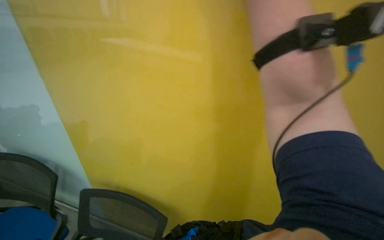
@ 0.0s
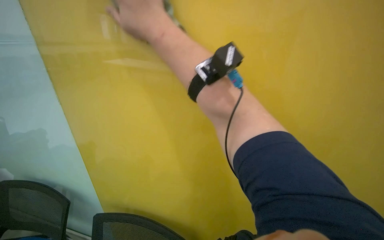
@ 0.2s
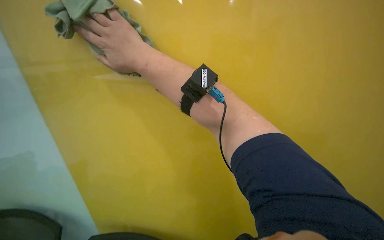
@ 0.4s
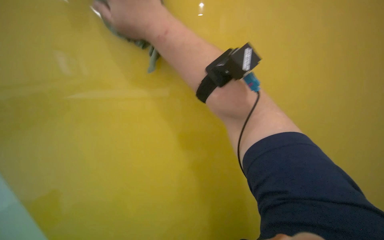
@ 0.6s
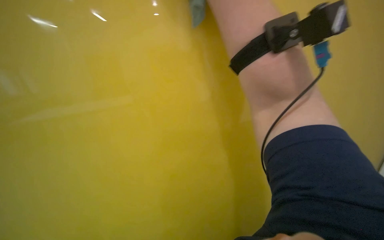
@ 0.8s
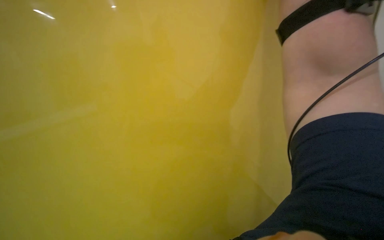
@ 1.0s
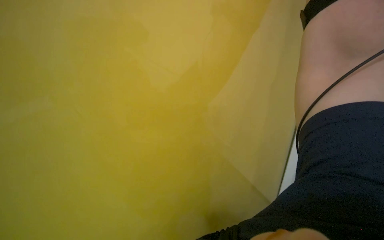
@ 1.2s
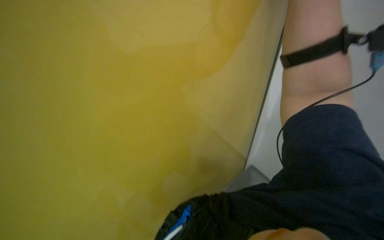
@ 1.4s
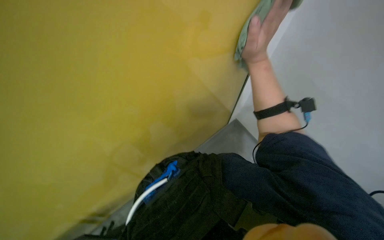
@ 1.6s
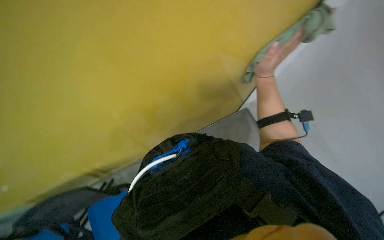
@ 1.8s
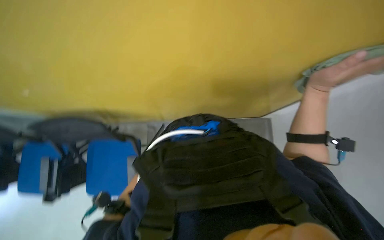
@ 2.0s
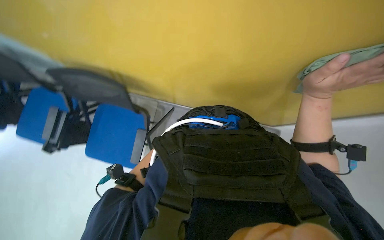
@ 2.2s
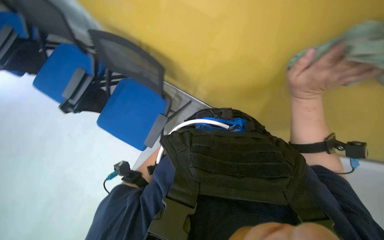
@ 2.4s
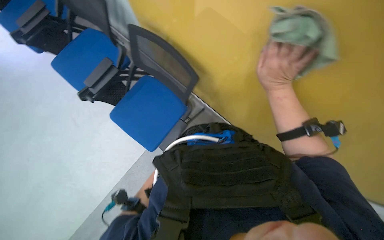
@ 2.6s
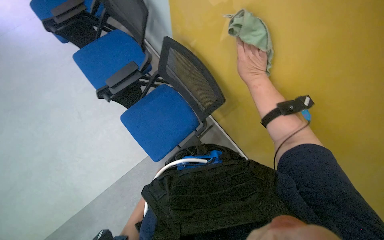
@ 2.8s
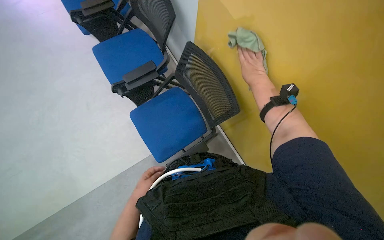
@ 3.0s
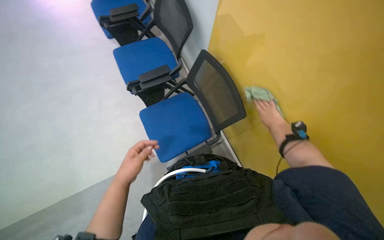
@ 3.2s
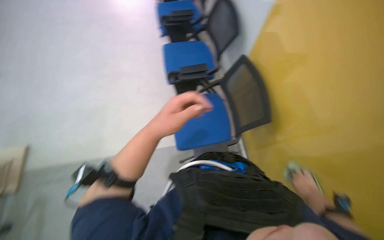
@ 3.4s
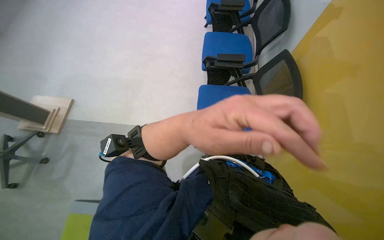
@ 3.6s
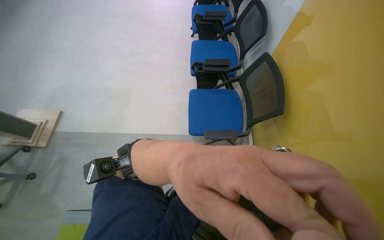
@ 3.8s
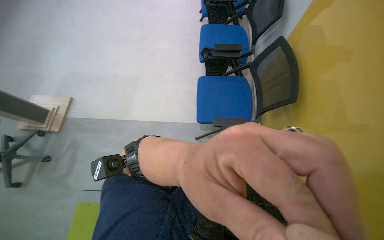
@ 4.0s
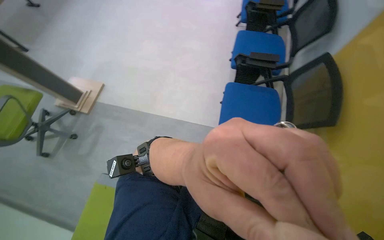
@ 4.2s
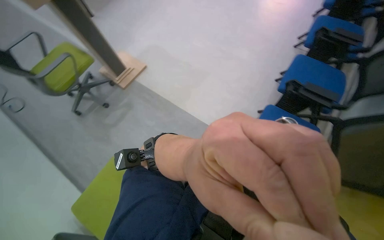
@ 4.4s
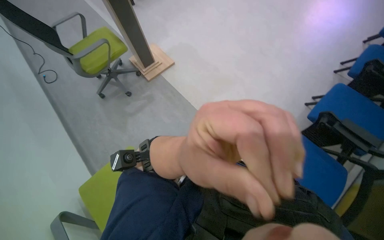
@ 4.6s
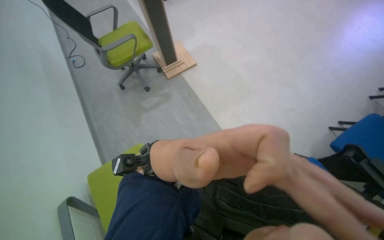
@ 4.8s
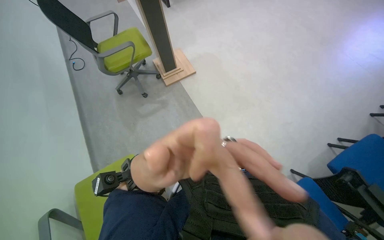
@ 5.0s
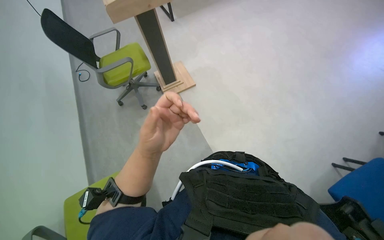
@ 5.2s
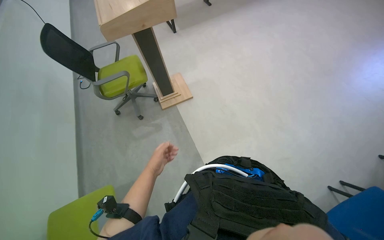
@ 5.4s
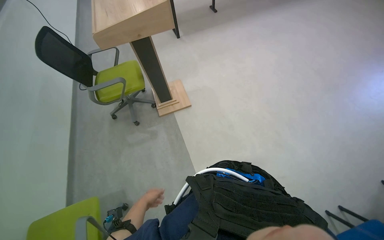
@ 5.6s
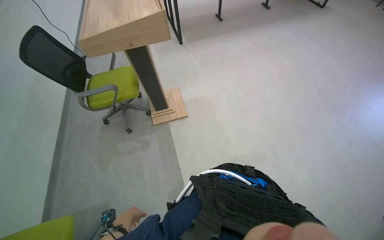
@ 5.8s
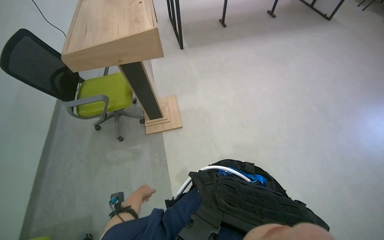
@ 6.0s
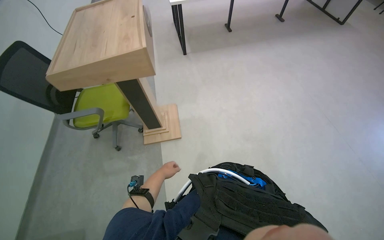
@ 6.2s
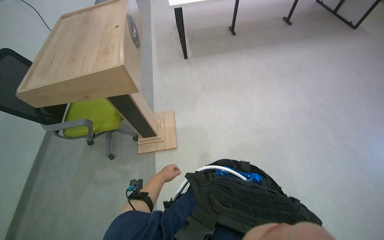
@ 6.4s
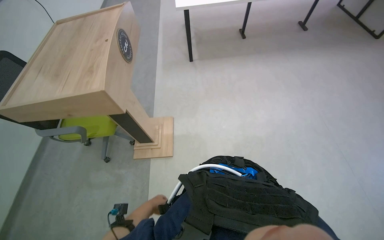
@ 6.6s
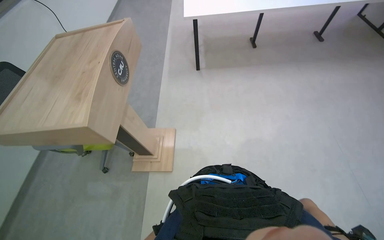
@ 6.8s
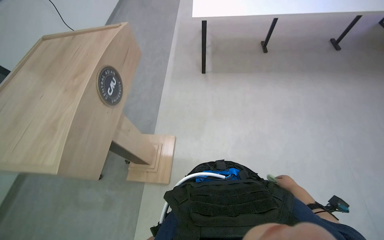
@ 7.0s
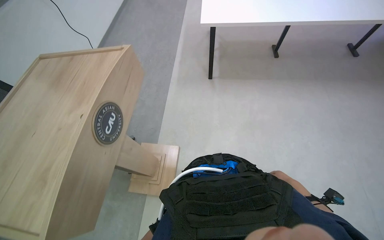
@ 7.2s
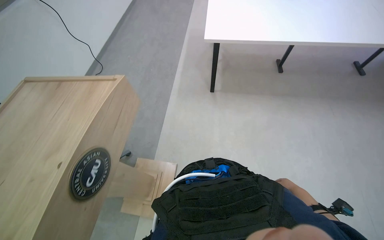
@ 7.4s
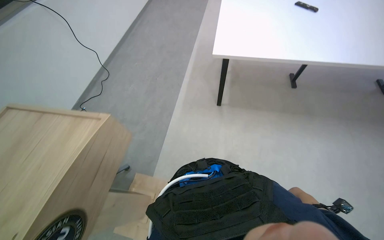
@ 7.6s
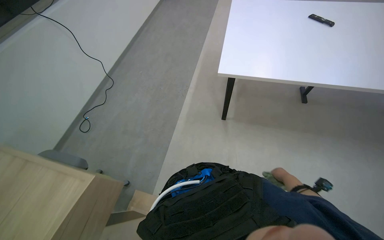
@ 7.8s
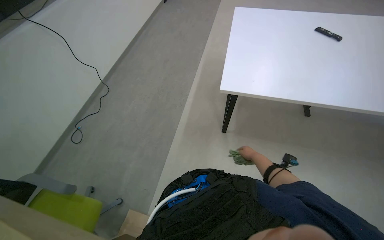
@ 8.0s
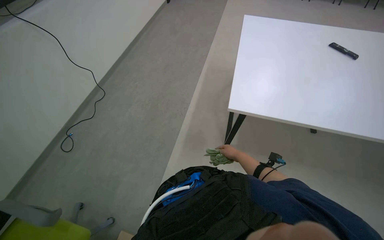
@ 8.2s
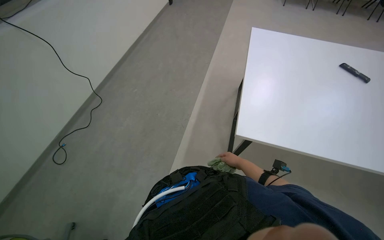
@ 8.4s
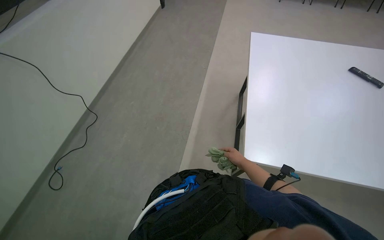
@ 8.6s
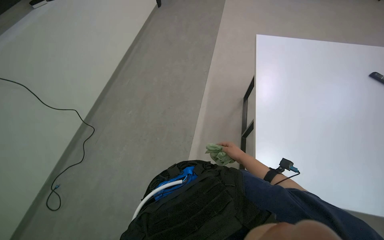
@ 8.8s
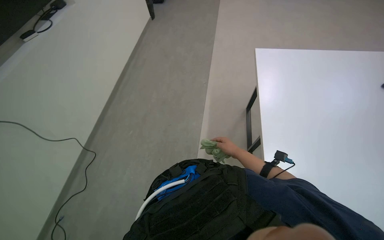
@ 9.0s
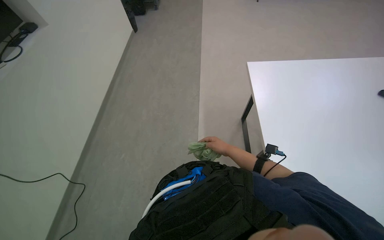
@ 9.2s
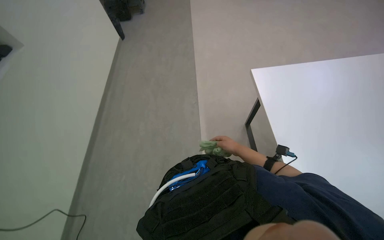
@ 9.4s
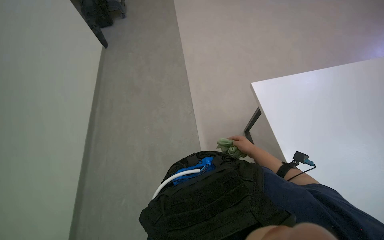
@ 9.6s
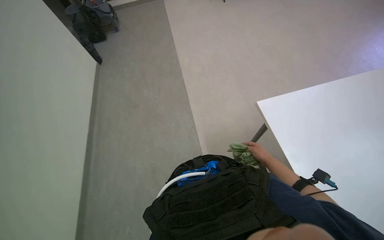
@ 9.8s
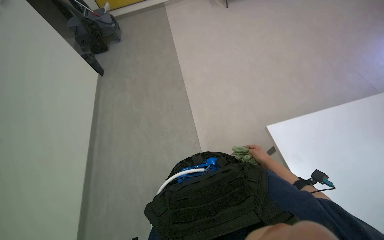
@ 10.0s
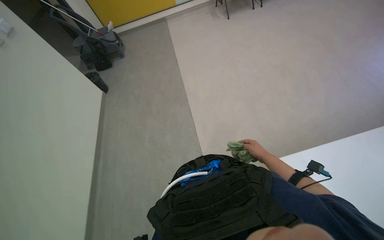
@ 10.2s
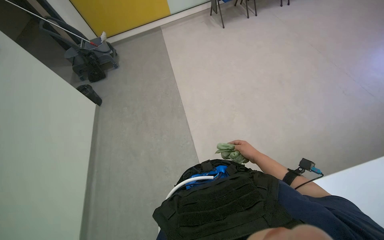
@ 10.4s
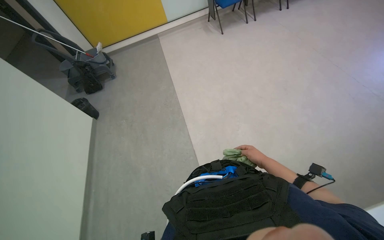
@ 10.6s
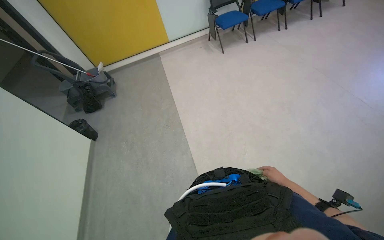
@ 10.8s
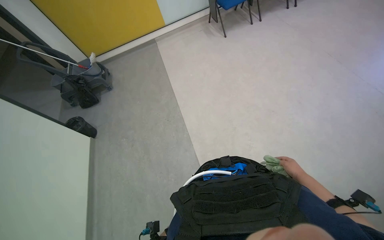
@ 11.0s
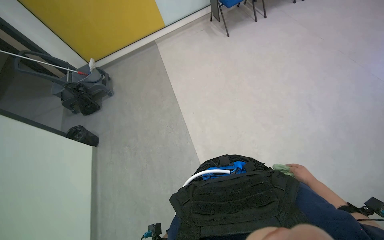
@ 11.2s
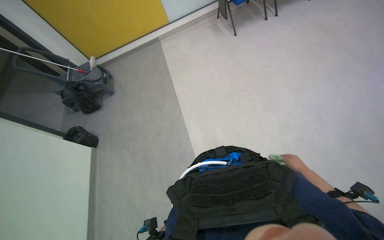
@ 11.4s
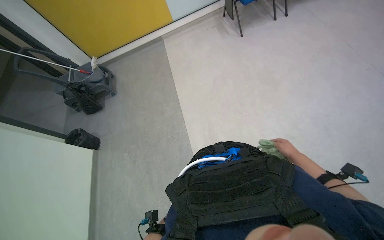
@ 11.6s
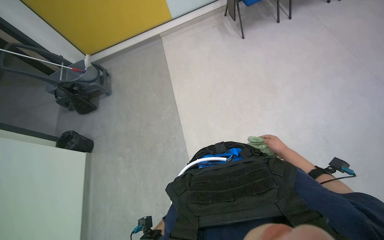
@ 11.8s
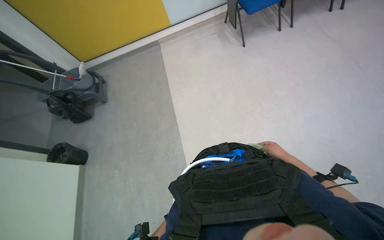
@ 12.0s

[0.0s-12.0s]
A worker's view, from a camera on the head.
Job: wiping surfaces.
The whole recording: Wiping white wall. The worker wipes the white wall with a cloth.
0.0s to 1.6s: The view pans to the right by about 20 degrees.
4.4s to 6.0s: The wearer moves about 70 cm. The wearer looks roughly 35 degrees further to the left. The view tilts about 15 degrees upward.
6.0s to 7.6s: The camera travels approximately 1 m. The head rotates approximately 25 degrees to the left.
7.6s to 9.0s: The camera travels some 1 m.
9.0s to 10.4s: The wearer moves some 50 cm. The view tilts about 15 degrees upward.
10.4s to 12.0s: The head travels about 1 m.

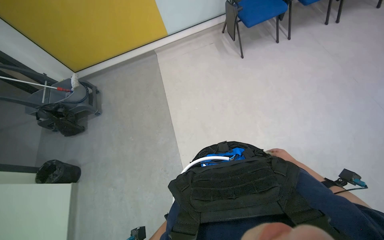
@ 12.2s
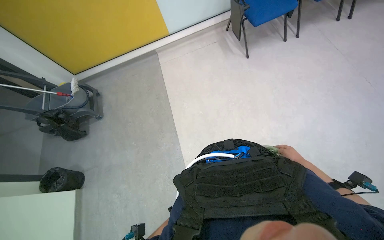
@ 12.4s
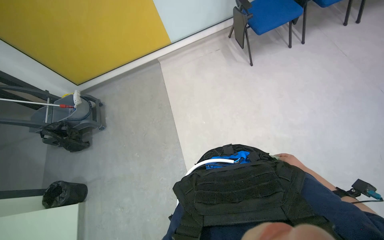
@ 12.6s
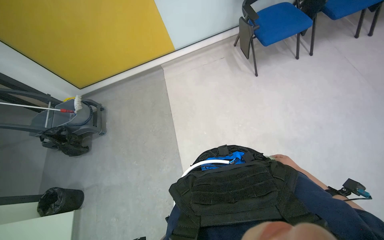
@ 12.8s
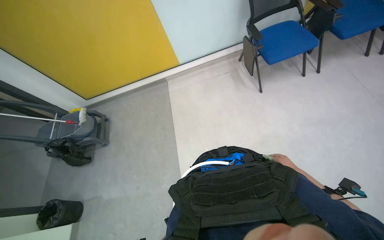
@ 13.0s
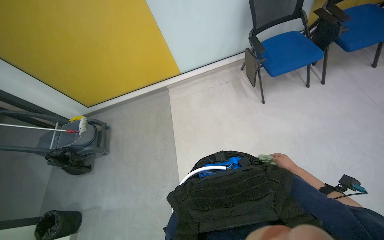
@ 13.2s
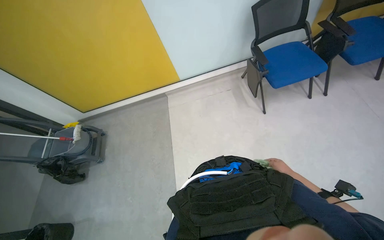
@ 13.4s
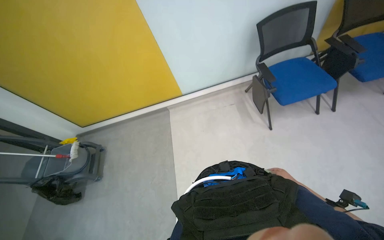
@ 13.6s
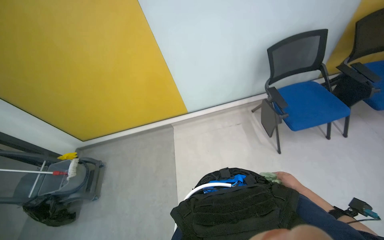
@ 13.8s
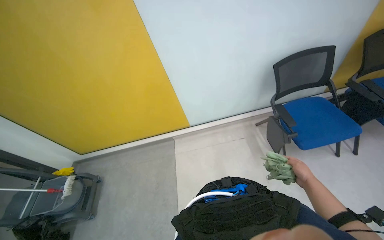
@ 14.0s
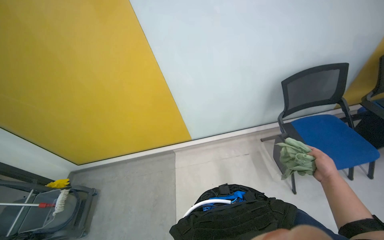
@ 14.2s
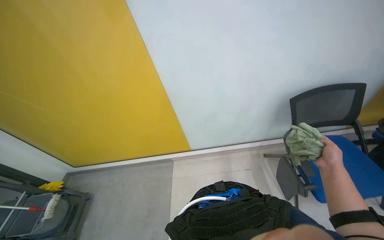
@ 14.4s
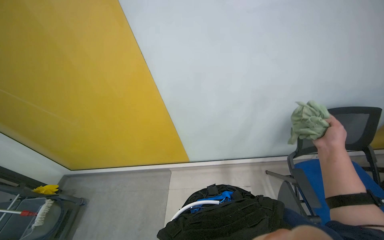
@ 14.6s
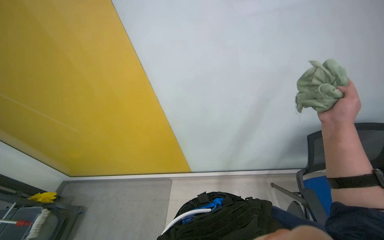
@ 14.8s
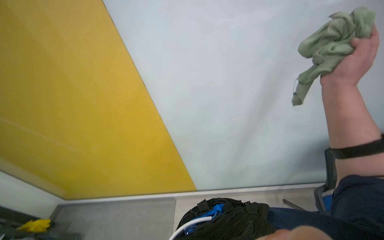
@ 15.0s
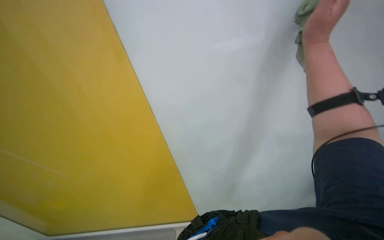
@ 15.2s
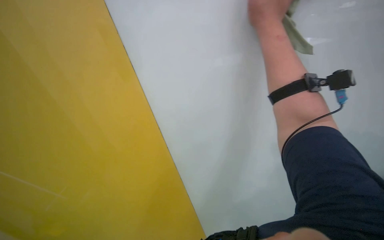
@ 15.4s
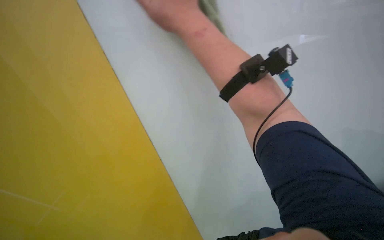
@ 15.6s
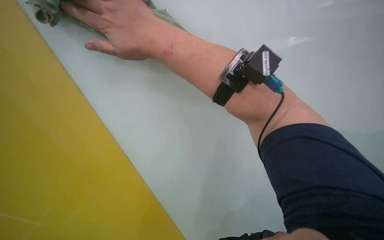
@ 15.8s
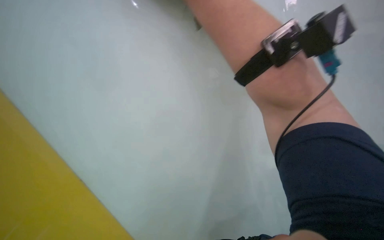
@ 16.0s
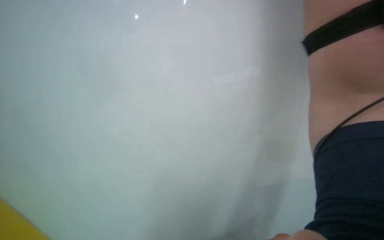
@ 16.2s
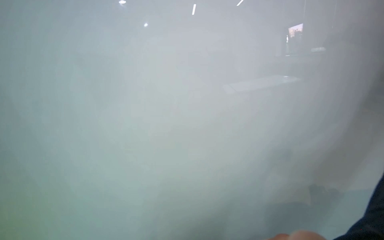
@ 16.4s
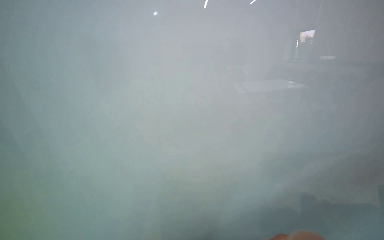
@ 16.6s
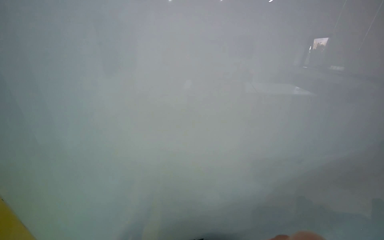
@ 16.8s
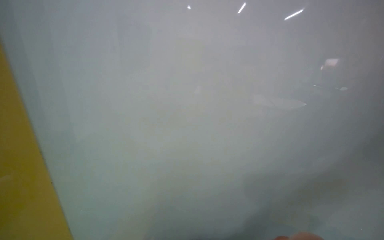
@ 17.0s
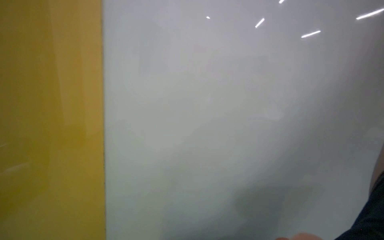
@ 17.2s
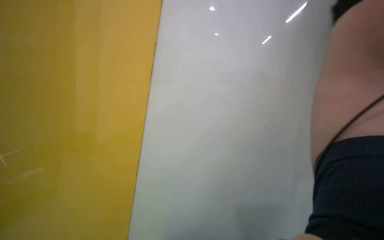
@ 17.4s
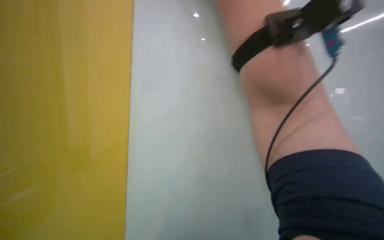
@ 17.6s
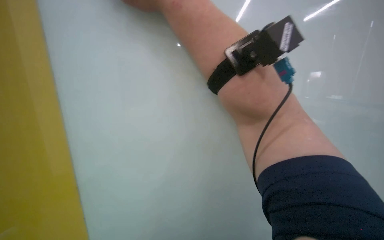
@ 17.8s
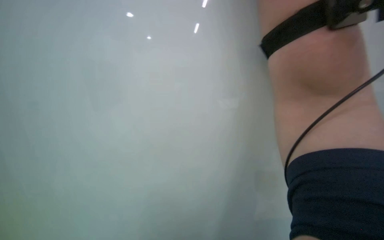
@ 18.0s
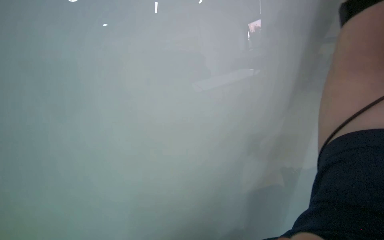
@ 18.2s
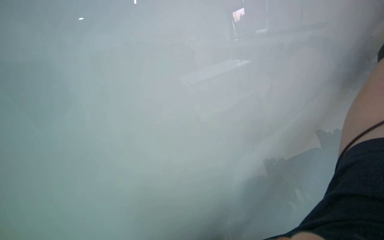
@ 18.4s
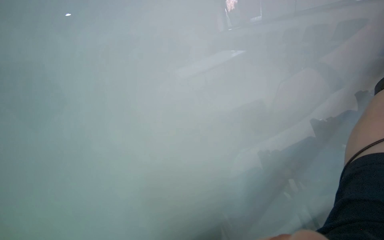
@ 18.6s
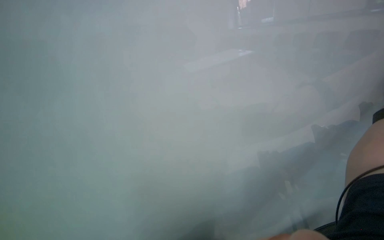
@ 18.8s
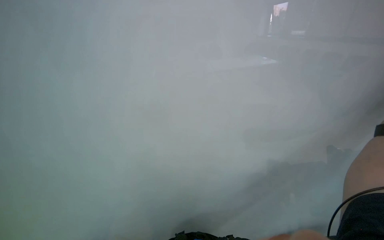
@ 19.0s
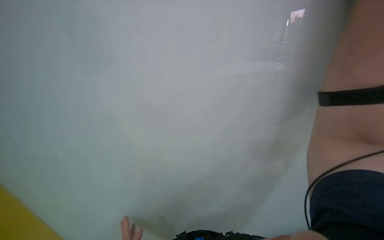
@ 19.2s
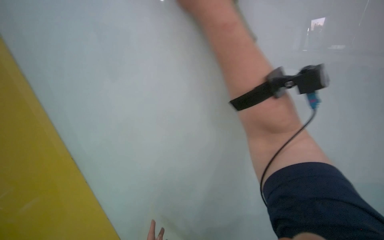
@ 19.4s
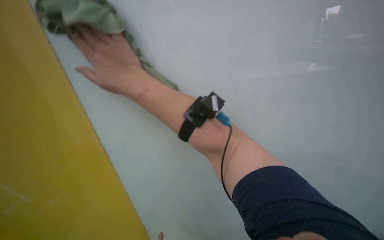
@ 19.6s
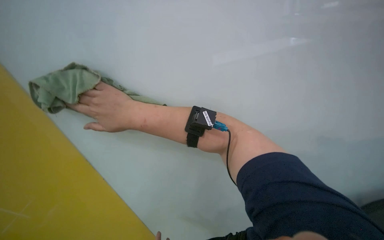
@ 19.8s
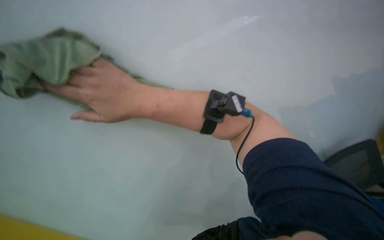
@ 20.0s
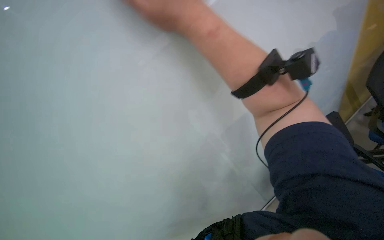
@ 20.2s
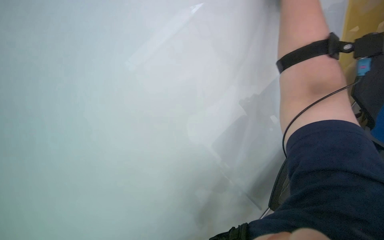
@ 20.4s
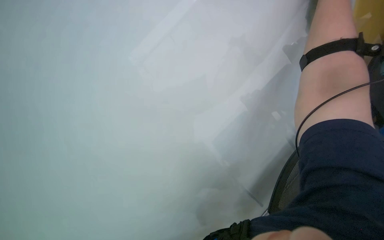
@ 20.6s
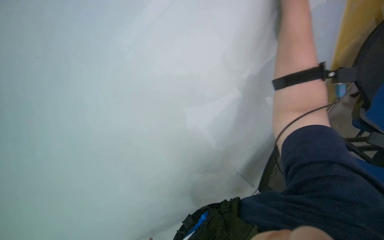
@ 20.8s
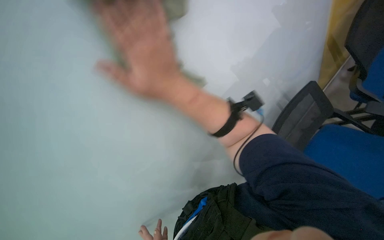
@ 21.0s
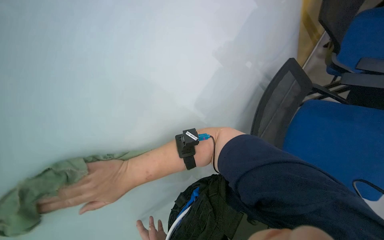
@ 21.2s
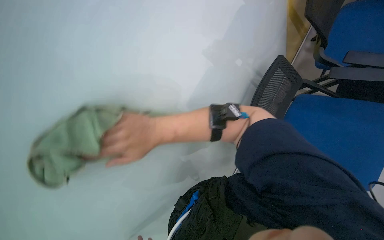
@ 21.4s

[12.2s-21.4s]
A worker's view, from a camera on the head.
Job: wiping surfaces.
The whole recording: Wiping white wall. The worker wipes the white wall with a cloth.
12.2s to 13.8s: The head travels approximately 90 cm.
13.8s to 15.2s: The camera travels roughly 50 cm. The camera pitches upward, by approximately 20 degrees.
19.8s to 21.4s: The head turns to the right by approximately 30 degrees.
